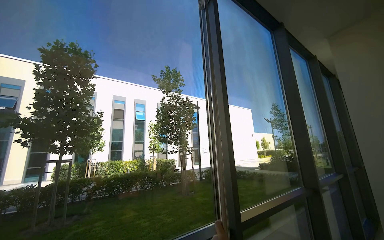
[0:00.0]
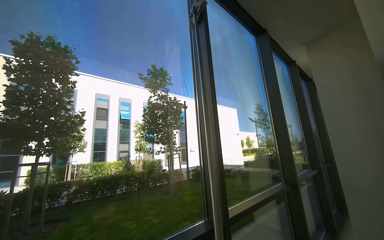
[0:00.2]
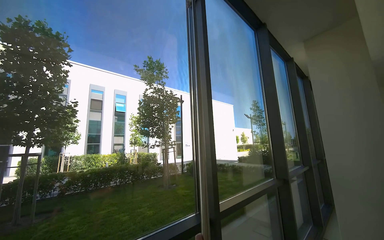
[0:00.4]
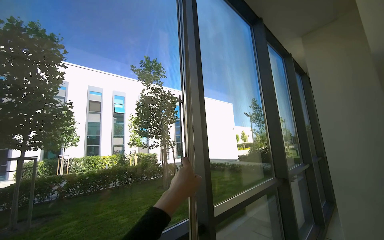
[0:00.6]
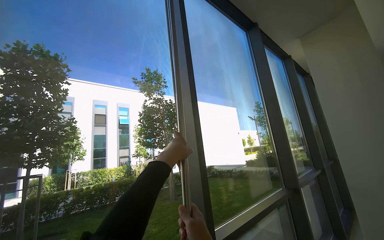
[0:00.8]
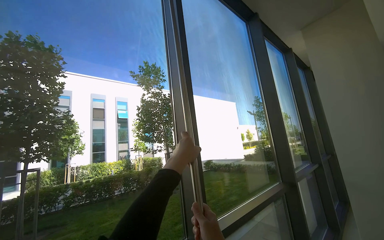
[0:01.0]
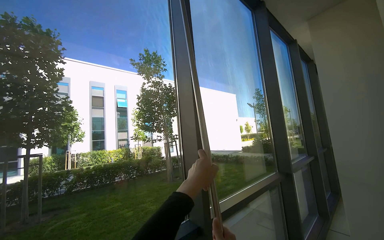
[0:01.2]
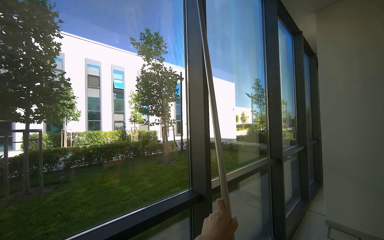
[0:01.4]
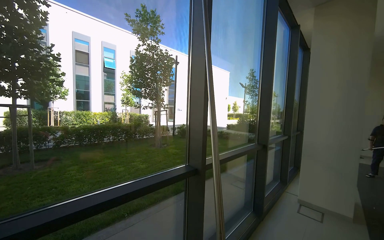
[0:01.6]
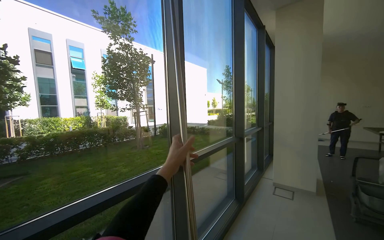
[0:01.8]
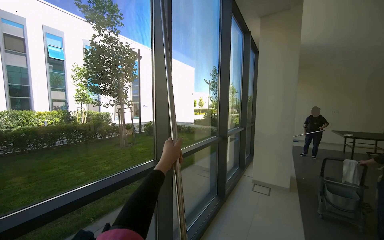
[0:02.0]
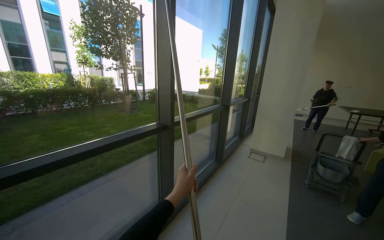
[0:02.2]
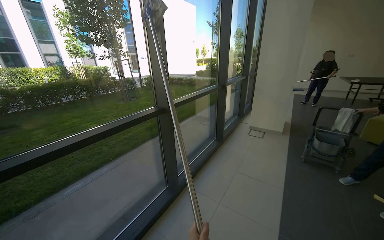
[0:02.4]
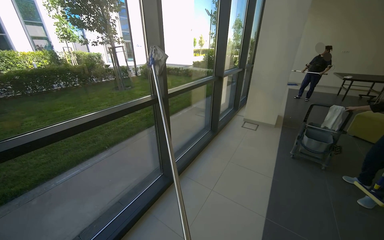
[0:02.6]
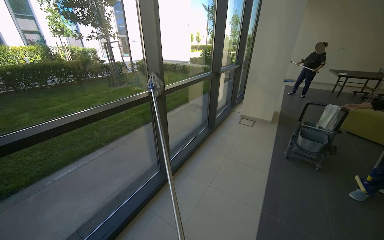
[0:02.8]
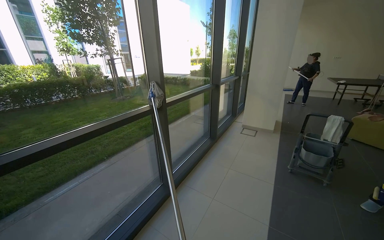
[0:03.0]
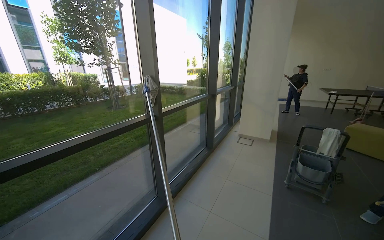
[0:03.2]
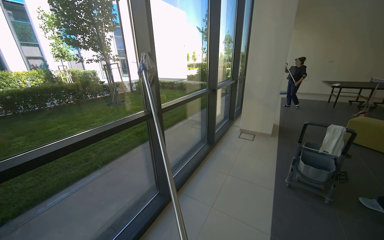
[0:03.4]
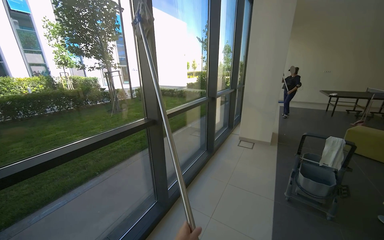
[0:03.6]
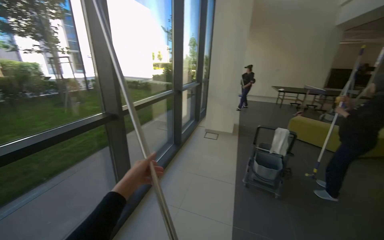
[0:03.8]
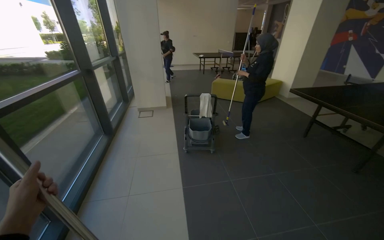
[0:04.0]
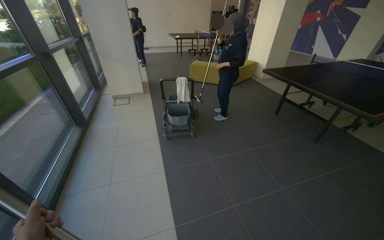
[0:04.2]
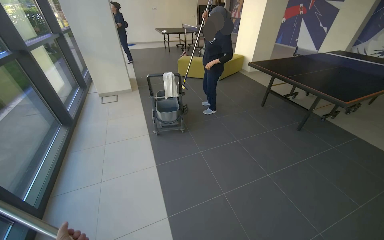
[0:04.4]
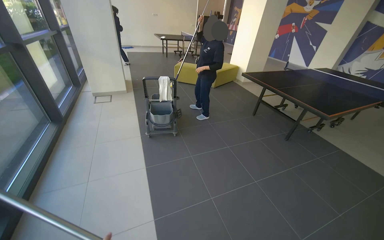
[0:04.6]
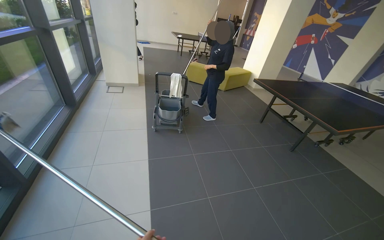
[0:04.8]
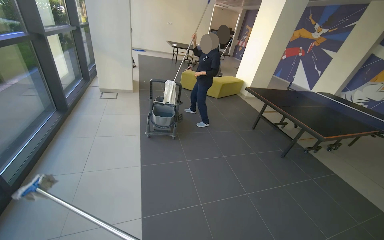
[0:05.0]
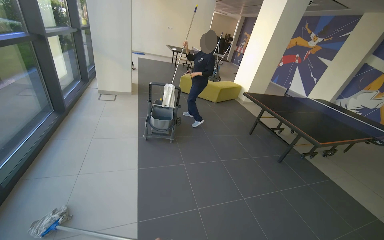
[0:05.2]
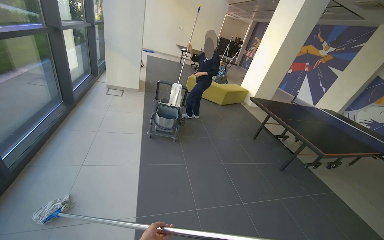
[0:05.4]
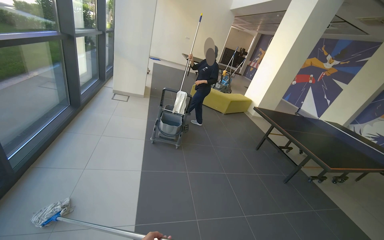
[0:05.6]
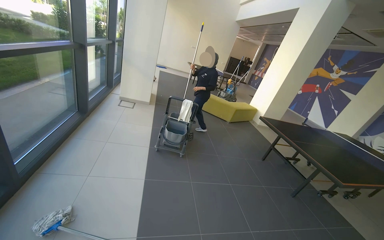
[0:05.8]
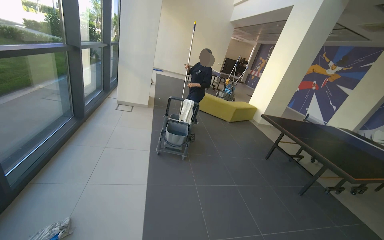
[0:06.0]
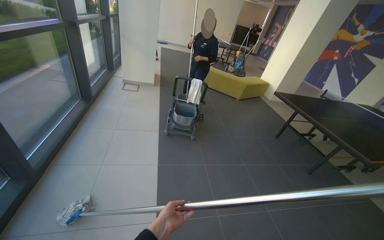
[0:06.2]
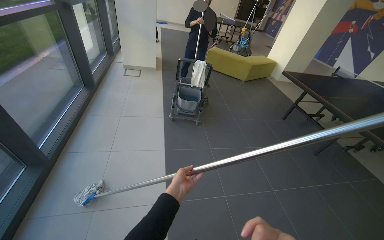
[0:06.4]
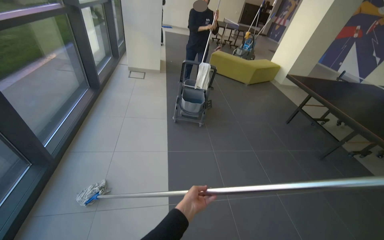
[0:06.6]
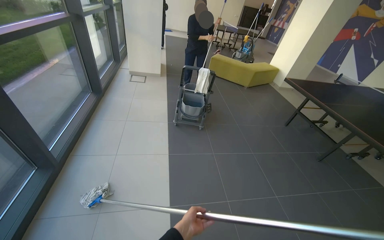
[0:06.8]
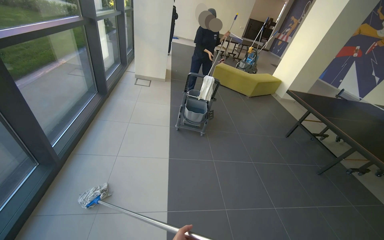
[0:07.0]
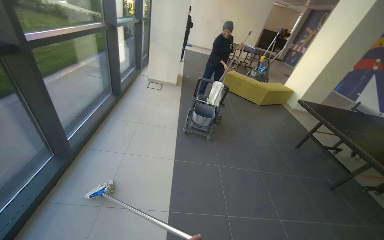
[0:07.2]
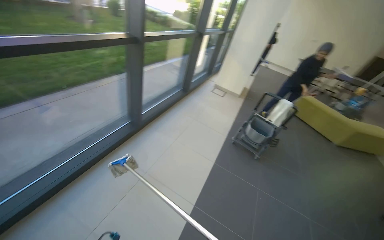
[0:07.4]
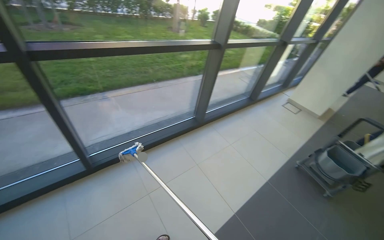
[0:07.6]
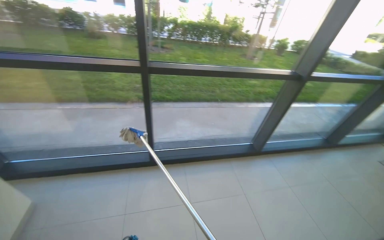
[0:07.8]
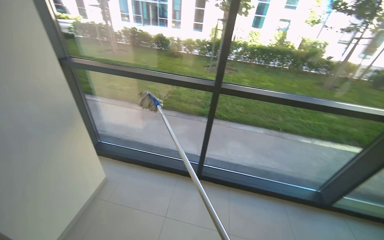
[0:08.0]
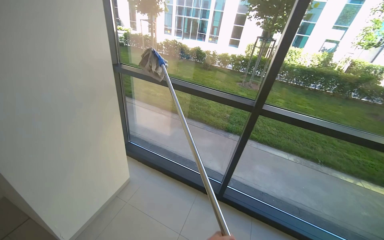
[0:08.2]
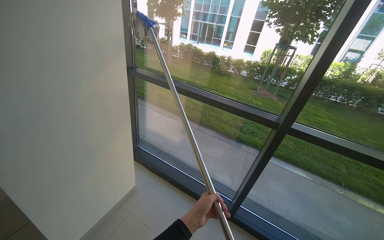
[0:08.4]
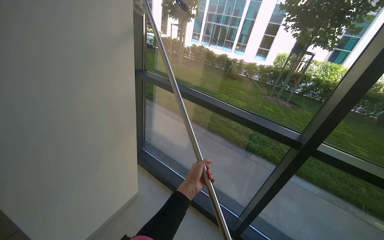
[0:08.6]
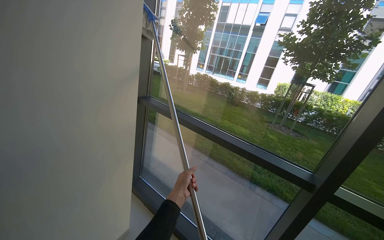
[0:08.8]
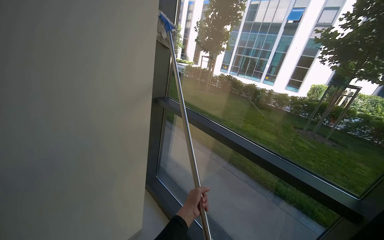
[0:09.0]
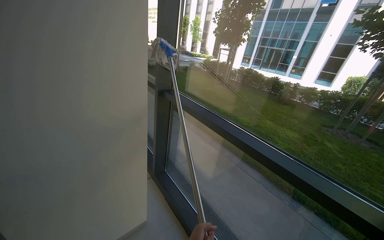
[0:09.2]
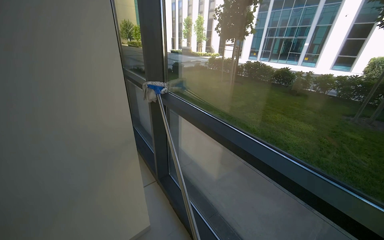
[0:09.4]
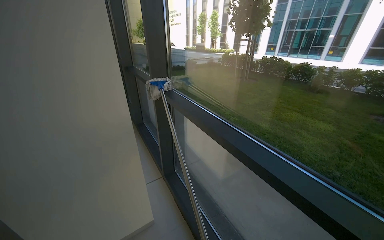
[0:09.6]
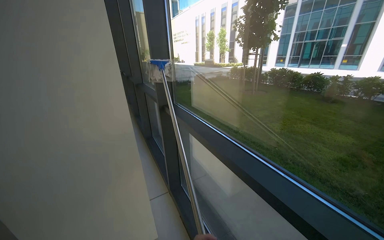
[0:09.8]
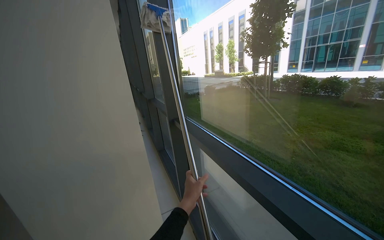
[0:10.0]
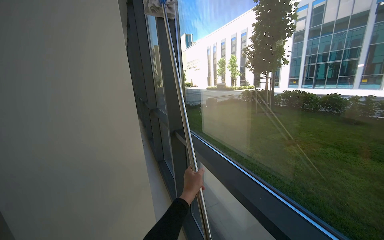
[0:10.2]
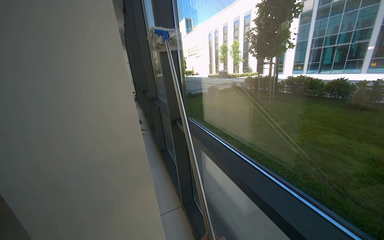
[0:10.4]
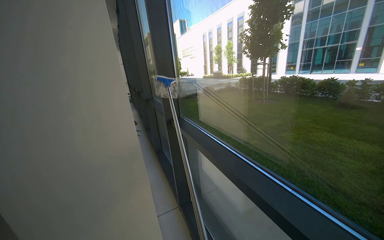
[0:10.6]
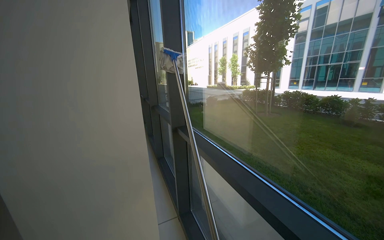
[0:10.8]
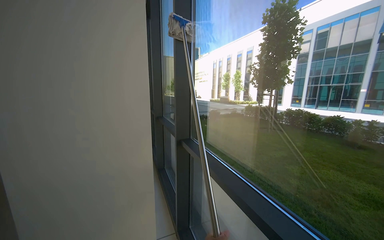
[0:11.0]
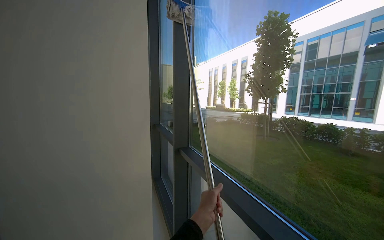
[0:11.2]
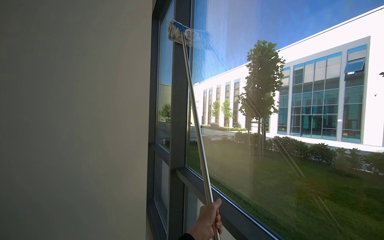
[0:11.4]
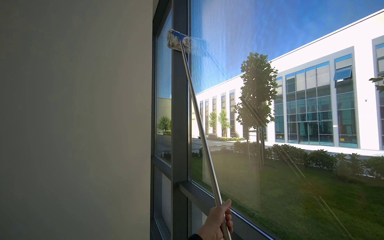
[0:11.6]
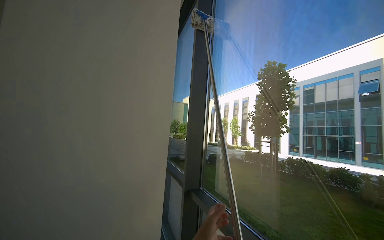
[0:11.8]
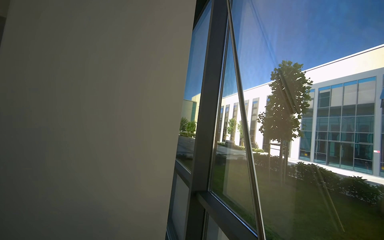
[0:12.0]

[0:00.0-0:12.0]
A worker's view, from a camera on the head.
Job: cleaning windows.
The whole recording: Wiping large windows. The worker wipes the large windows with a long-handled tool.
0:00.0 to 0:01.6: The view tilts approximately 15 degrees downward.
0:01.6 to 0:03.0: The camera pitches downward, by roughly 20 degrees.
0:03.0 to 0:04.4: The head rotates about 55 degrees to the right. The view tilts roughly 15 degrees downward.
0:04.4 to 0:06.0: The view tilts about 15 degrees upward.
0:06.0 to 0:07.6: The wearer looks some 65 degrees further to the left.
0:07.6 to 0:09.0: The camera is carried roughly 60 cm. The head rotates approximately 80 degrees to the left. The camera pitches upward, by about 30 degrees.
0:09.0 to 0:10.4: The camera travels to the right, about 50 cm. The view pans to the left by roughly 30 degrees.
0:10.4 to 0:12.0: The camera pitches upward, by roughly 25 degrees.

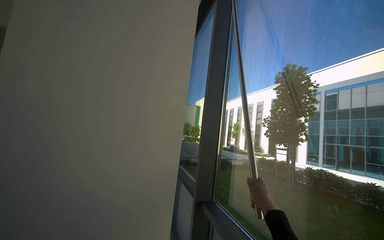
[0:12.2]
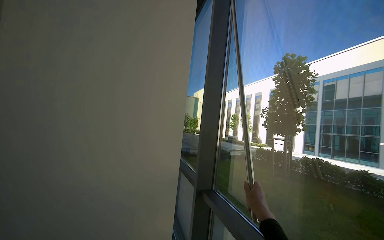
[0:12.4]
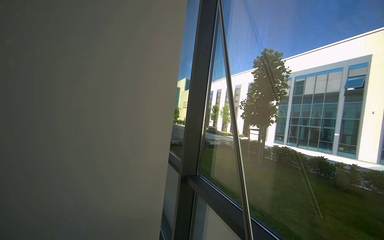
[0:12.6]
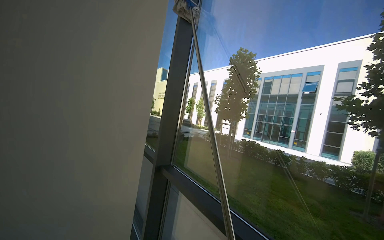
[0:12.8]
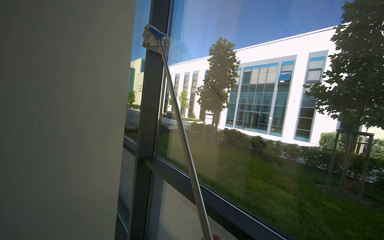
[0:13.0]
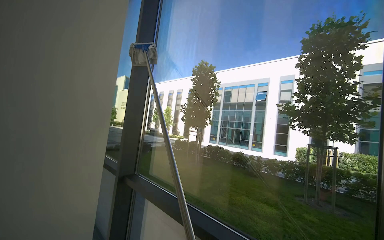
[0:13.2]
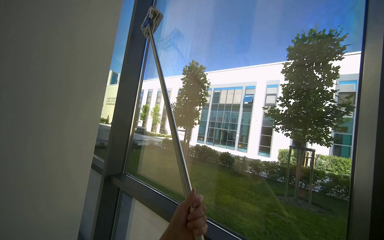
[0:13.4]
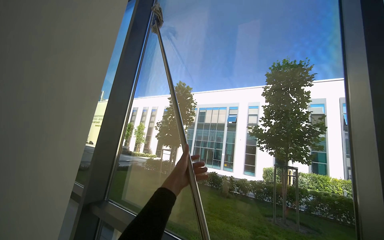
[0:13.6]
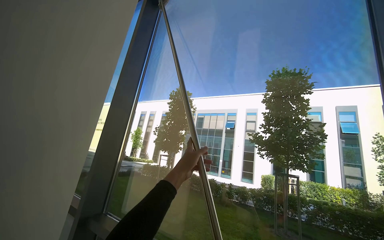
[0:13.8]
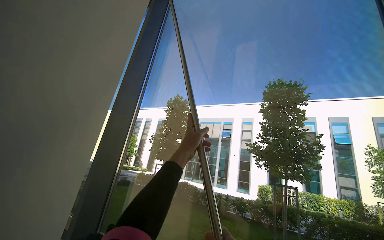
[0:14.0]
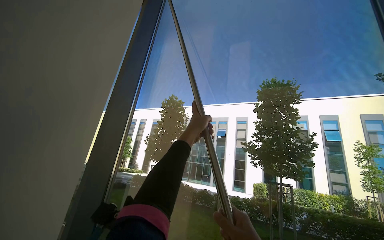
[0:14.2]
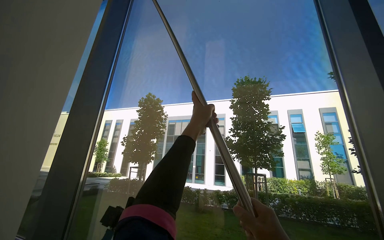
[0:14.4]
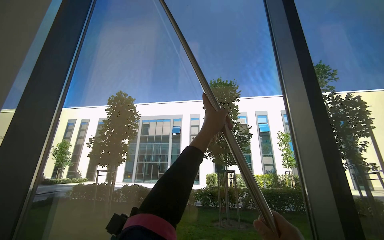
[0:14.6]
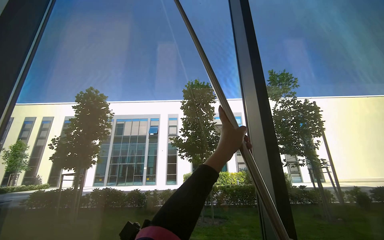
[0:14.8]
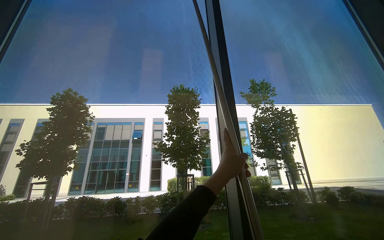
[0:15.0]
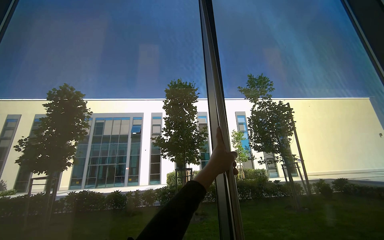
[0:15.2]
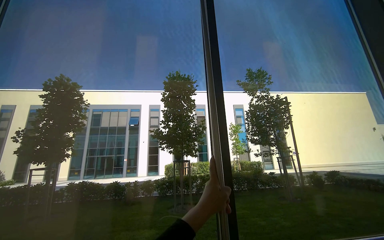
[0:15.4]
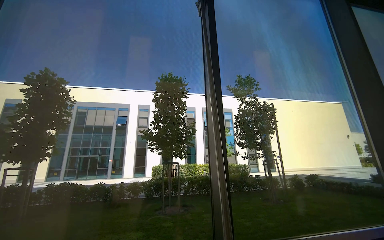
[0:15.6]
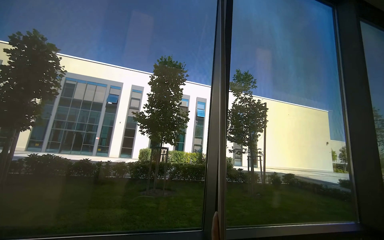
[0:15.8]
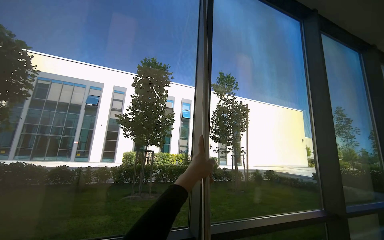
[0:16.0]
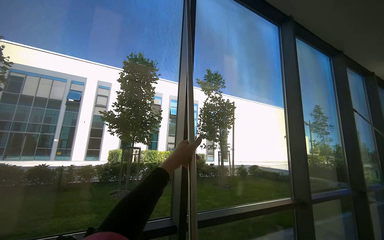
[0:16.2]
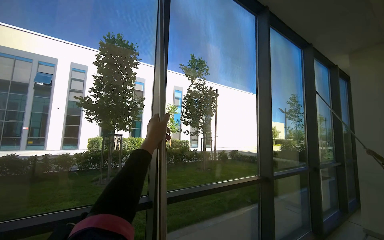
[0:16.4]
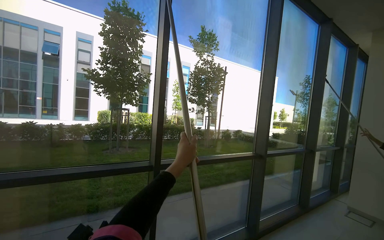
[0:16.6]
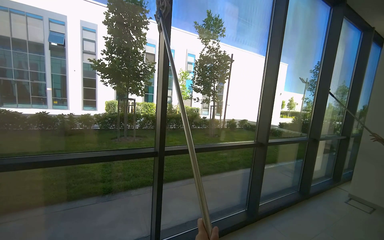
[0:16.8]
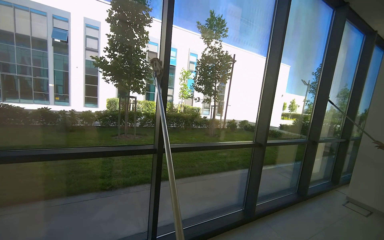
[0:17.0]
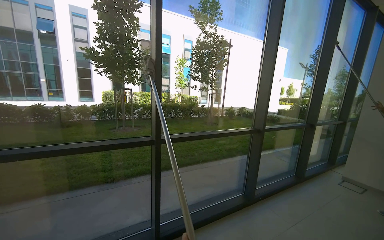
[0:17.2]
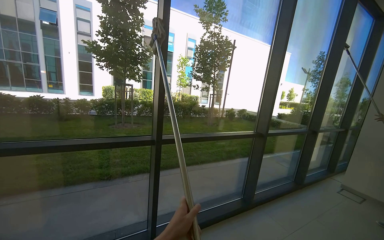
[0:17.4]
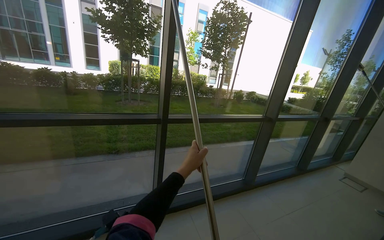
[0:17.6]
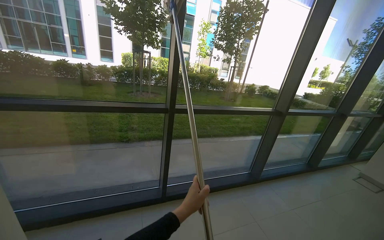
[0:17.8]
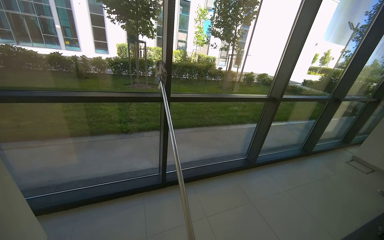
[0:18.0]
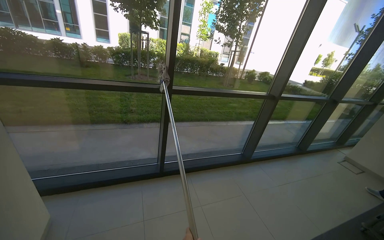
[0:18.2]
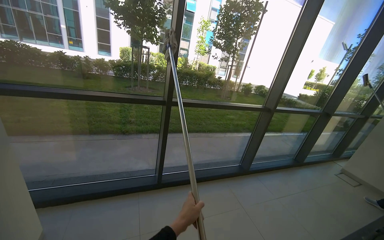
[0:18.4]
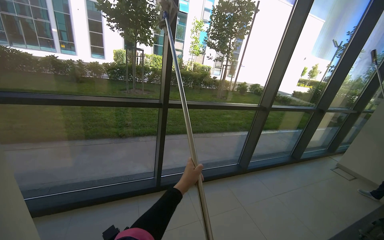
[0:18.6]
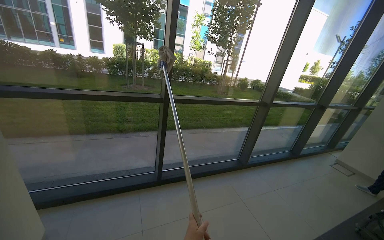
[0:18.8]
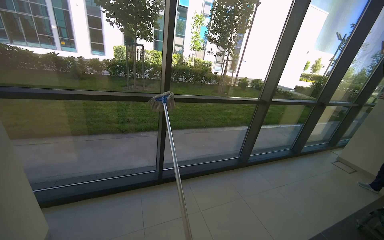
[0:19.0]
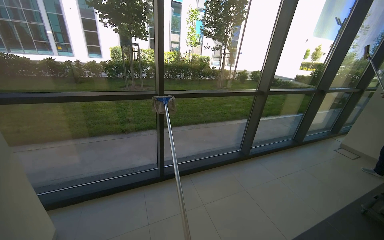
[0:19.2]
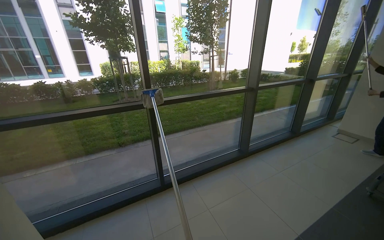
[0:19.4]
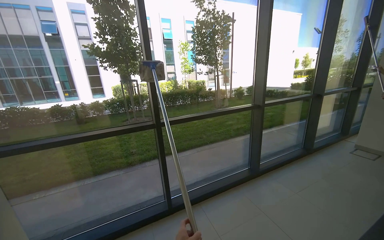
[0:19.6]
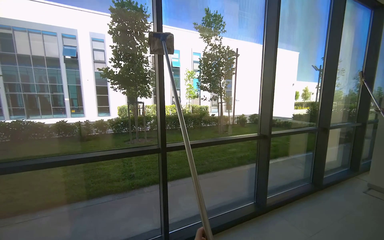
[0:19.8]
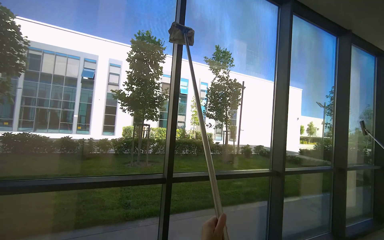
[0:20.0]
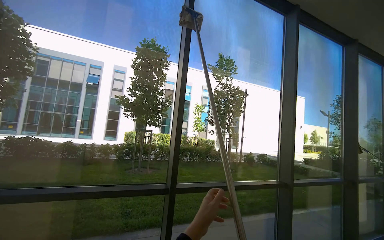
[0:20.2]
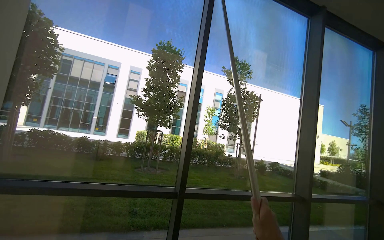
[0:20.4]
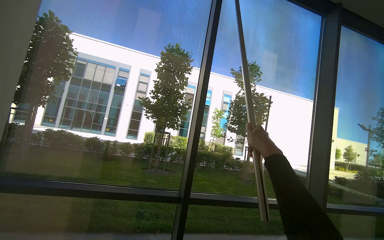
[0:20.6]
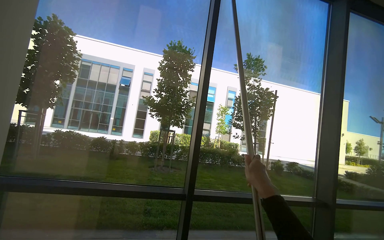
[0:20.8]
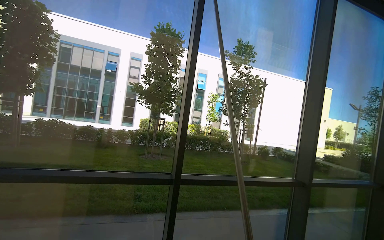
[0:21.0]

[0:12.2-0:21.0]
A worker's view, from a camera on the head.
Job: cleaning windows.
The whole recording: Wiping large windows. The worker wipes the large windows with a long-handled tool.
0:12.2 to 0:13.6: The view pans to the right by approximately 40 degrees.
0:13.6 to 0:15.2: The view pans to the right by roughly 35 degrees.
0:15.2 to 0:16.6: The camera is carried some 50 cm. The camera is aimed approximately 20 degrees further to the right. The camera pitches downward, by about 20 degrees.
0:16.6 to 0:18.0: The wearer looks approximately 20 degrees further downward.
0:19.6 to 0:21.0: The view tilts about 20 degrees upward.
